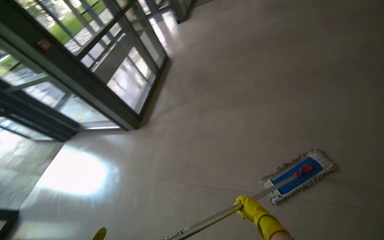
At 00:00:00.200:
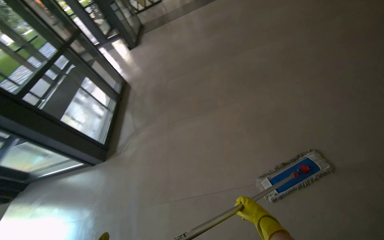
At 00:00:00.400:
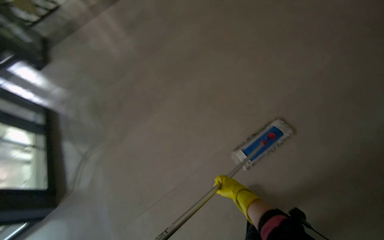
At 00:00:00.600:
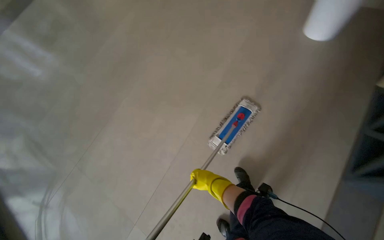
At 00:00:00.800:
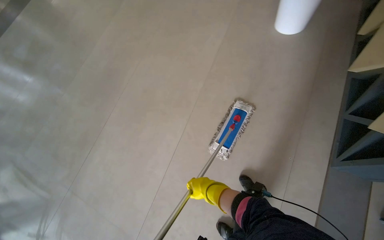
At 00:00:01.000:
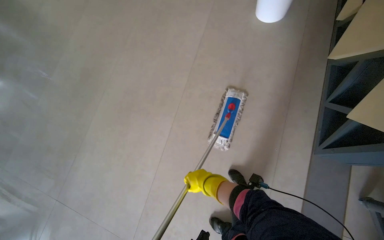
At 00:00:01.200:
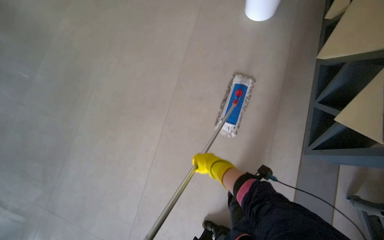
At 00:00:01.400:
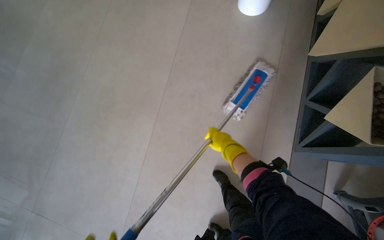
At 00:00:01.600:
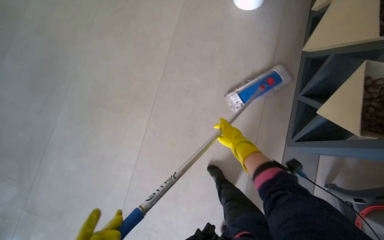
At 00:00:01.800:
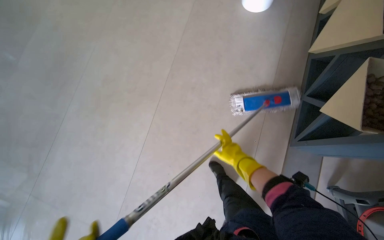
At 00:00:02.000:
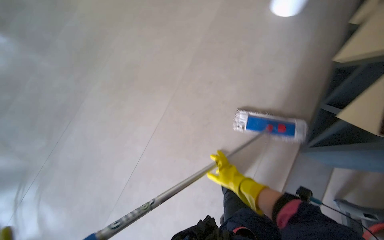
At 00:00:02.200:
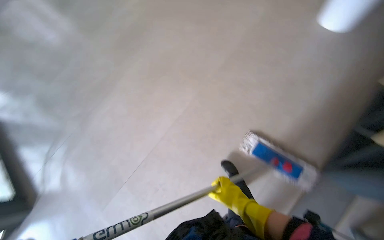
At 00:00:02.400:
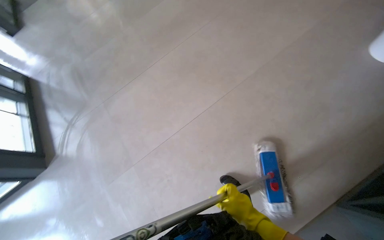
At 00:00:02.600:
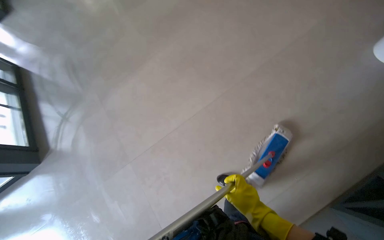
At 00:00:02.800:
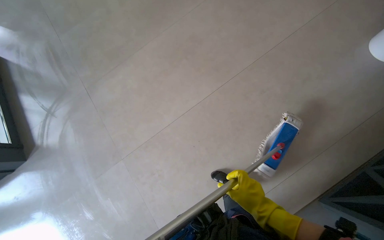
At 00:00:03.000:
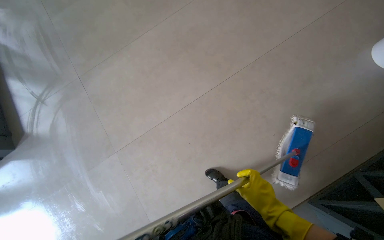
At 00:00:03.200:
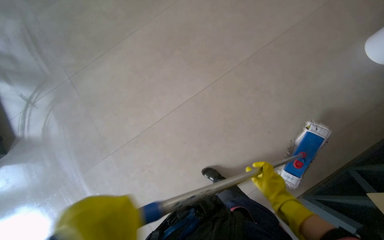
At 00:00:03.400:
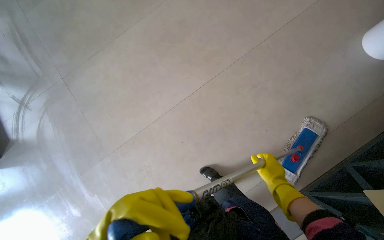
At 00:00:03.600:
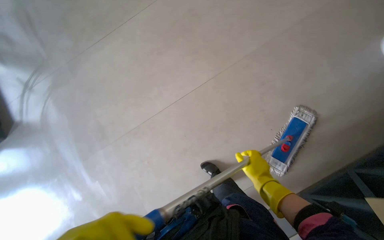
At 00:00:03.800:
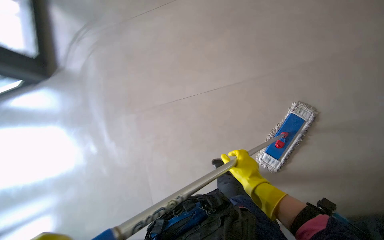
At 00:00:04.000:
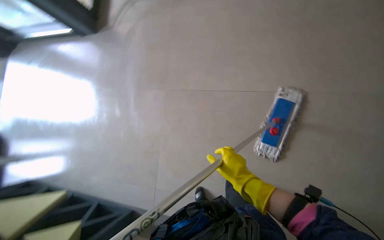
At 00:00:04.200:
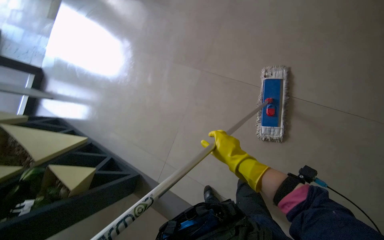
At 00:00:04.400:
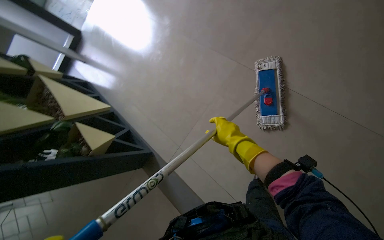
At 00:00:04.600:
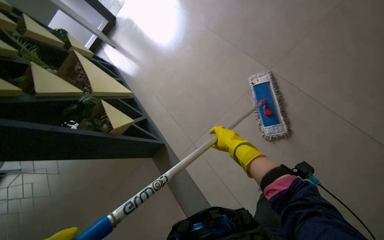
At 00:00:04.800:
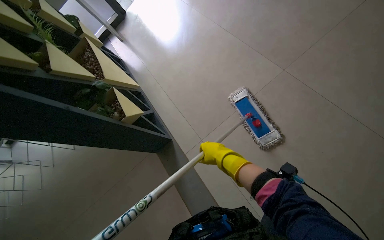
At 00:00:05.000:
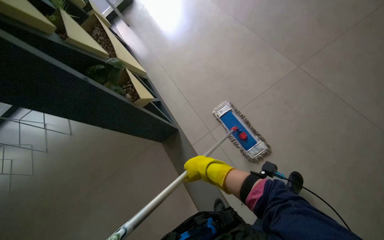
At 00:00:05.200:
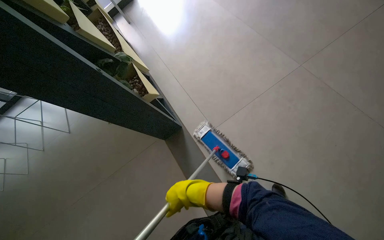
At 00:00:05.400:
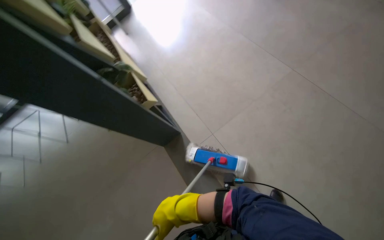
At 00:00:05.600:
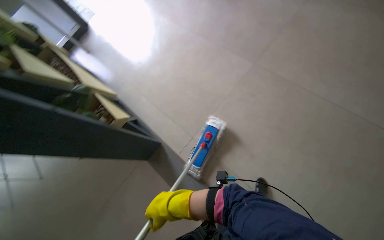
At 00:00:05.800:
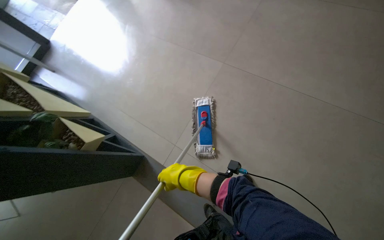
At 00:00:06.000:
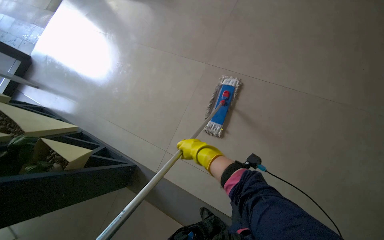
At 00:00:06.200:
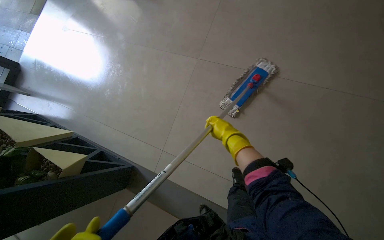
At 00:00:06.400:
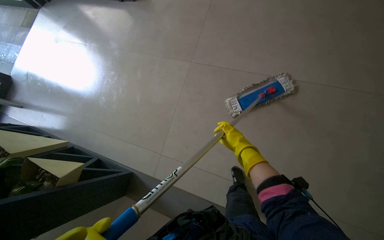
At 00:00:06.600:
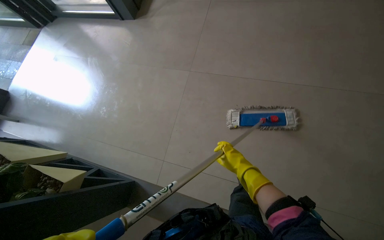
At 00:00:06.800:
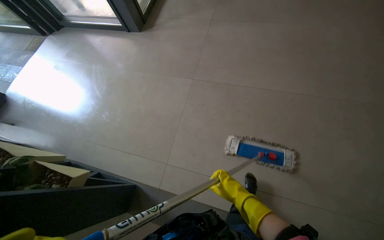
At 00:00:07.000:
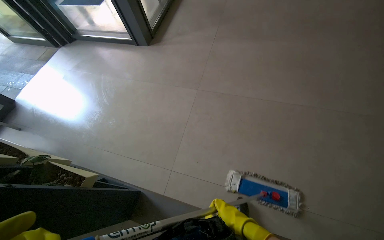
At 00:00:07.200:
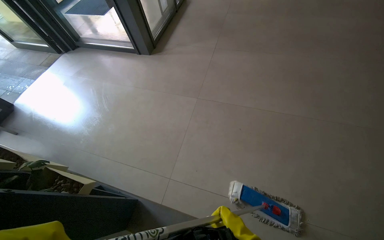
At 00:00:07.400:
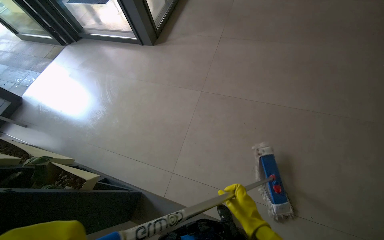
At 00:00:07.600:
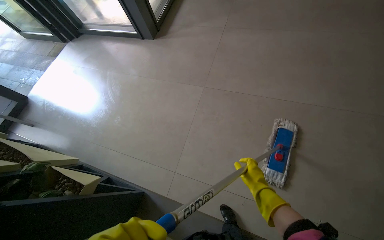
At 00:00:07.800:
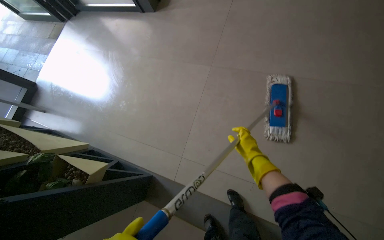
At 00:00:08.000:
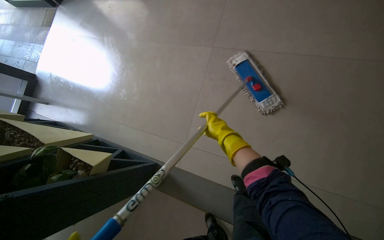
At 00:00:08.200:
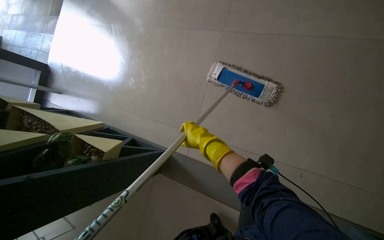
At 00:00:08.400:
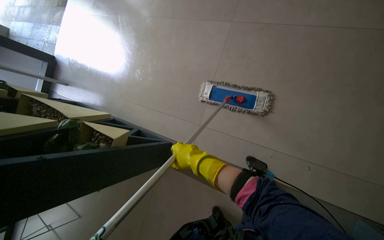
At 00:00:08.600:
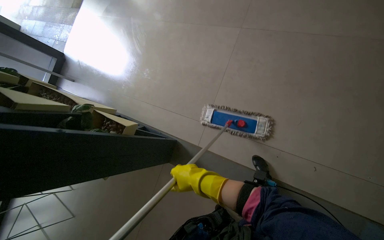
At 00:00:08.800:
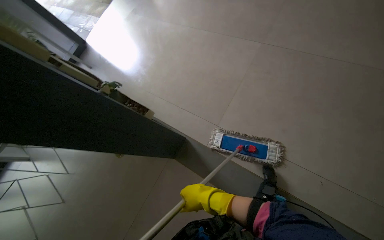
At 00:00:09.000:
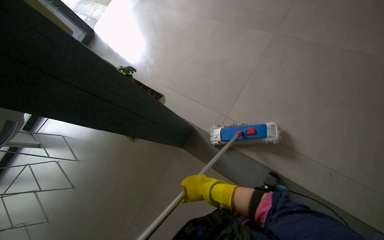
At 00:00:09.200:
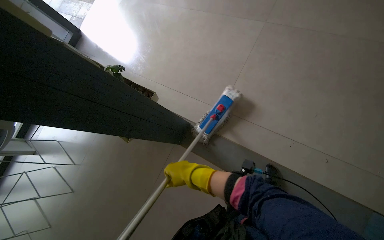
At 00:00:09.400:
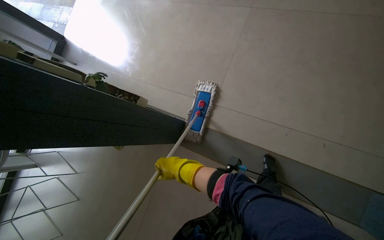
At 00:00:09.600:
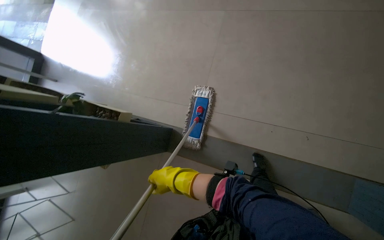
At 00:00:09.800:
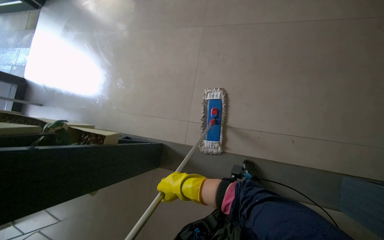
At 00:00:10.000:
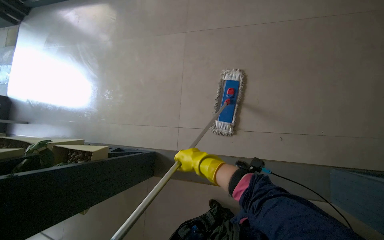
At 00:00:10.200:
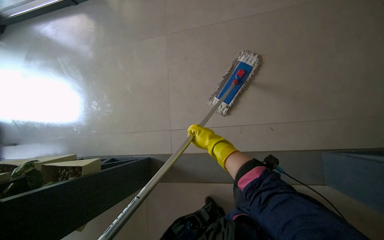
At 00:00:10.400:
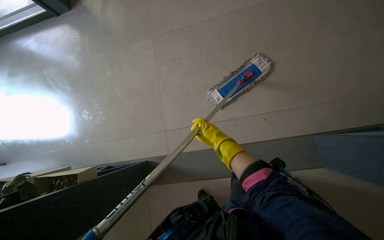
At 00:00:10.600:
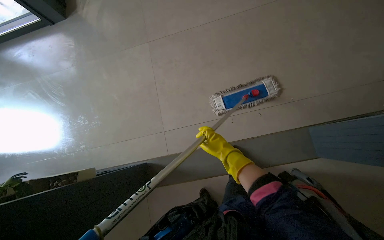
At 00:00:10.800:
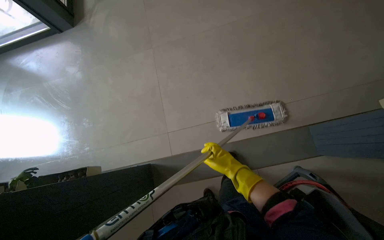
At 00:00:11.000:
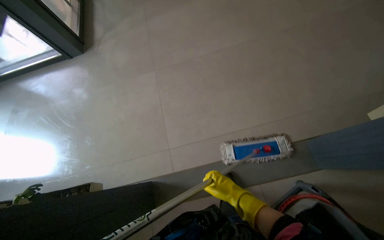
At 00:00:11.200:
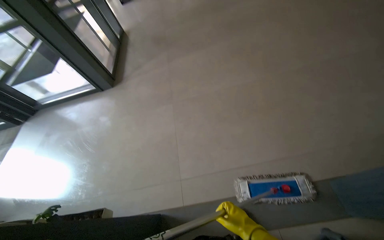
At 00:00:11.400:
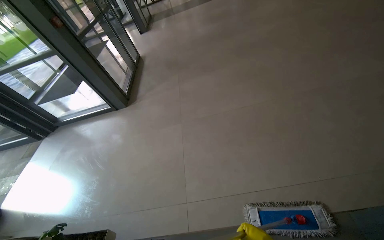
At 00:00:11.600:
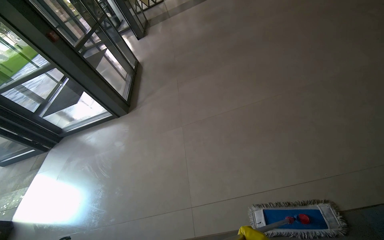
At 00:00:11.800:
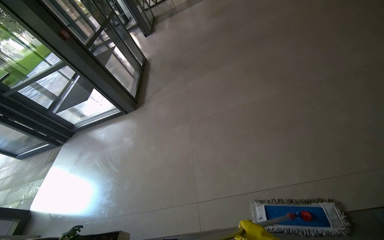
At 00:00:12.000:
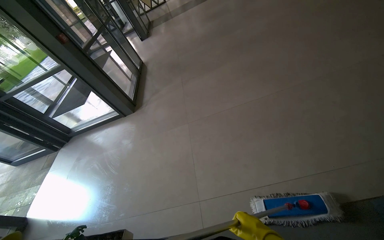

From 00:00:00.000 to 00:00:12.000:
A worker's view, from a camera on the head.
Job: mopping floor.
The whole recording: Mopping entrance floor. The worker mops the floor in the building's entrance area, both inside and outside the doors.
From 00:00:00.000 to 00:00:01.600: The wearer's head swings about 75 degrees to the right.
From 00:00:01.600 to 00:00:03.000: The scene rotates clockwise by about 30 degrees. The right hand moves down the picture and nearer to the camera, about 10 cm.
From 00:00:03.000 to 00:00:04.400: The right hand travels up the picture, farther from the camera and to the left by some 25 cm.
From 00:00:04.400 to 00:00:06.000: The head turns to the right by approximately 20 degrees.
From 00:00:06.000 to 00:00:07.600: The view tilts approximately 10 degrees upward. The right hand travels down the picture and to the right by about 15 cm.
From 00:00:07.600 to 00:00:09.000: The view tilts roughly 15 degrees downward. The right hand travels to the left by some 40 cm.
From 00:00:10.400 to 00:00:12.000: The wearer looks roughly 30 degrees further upward.

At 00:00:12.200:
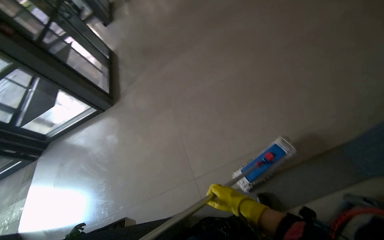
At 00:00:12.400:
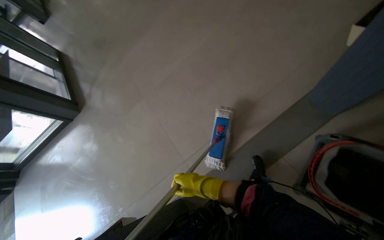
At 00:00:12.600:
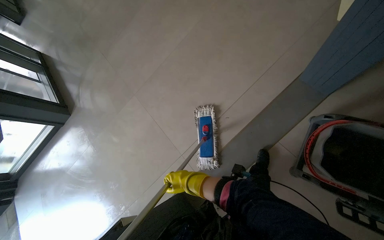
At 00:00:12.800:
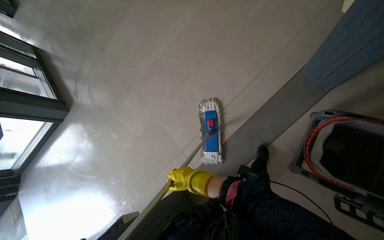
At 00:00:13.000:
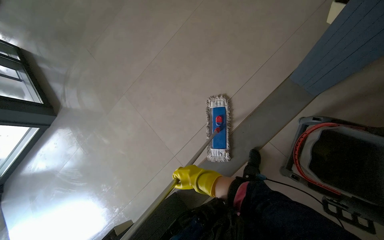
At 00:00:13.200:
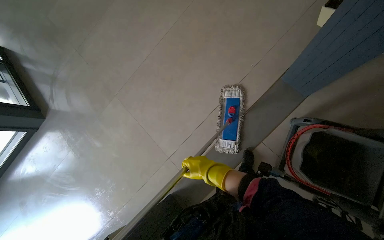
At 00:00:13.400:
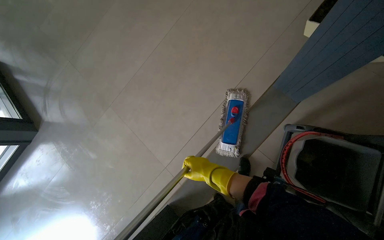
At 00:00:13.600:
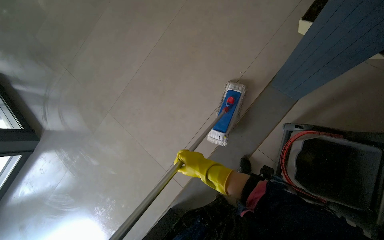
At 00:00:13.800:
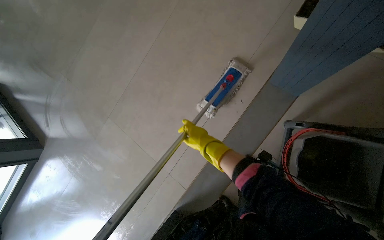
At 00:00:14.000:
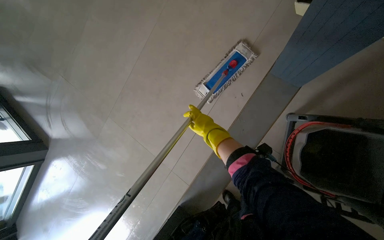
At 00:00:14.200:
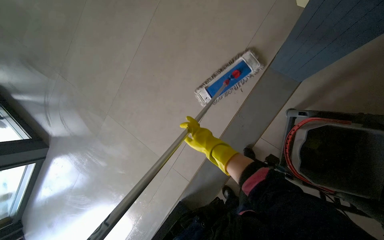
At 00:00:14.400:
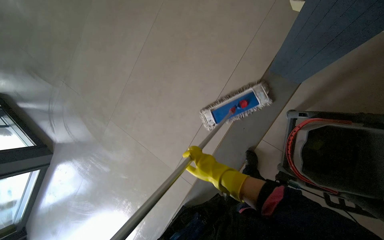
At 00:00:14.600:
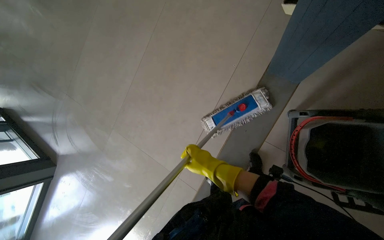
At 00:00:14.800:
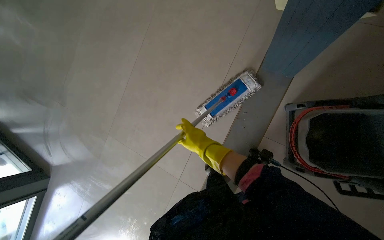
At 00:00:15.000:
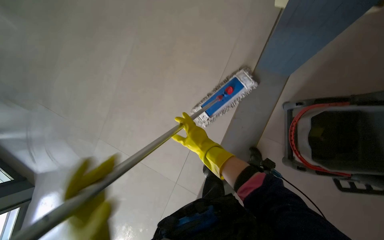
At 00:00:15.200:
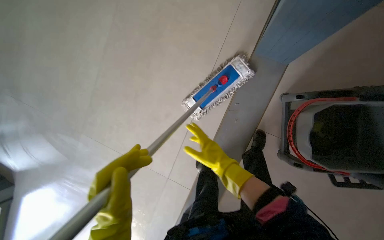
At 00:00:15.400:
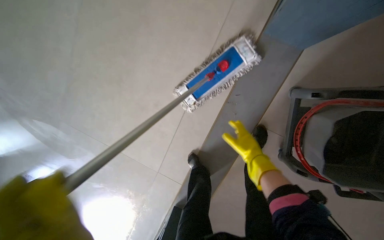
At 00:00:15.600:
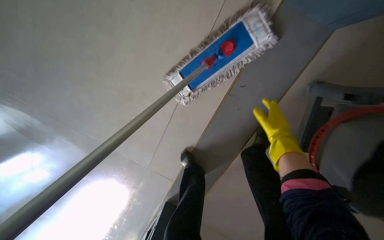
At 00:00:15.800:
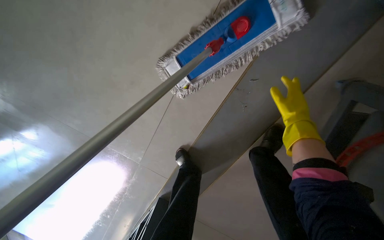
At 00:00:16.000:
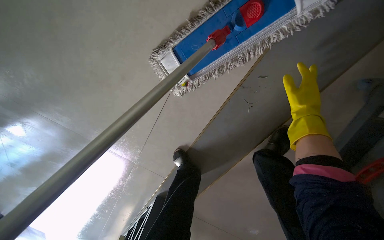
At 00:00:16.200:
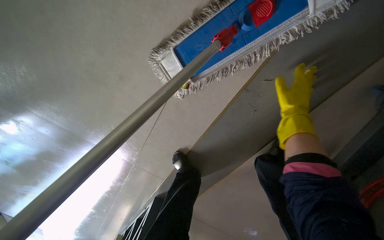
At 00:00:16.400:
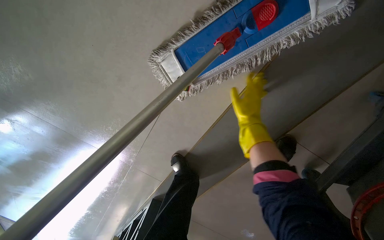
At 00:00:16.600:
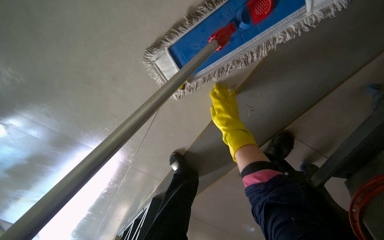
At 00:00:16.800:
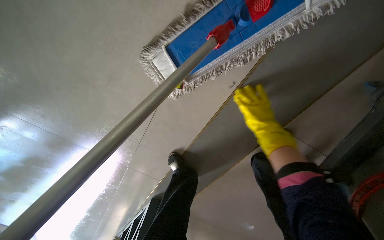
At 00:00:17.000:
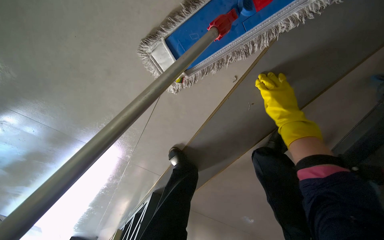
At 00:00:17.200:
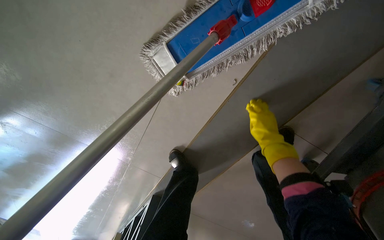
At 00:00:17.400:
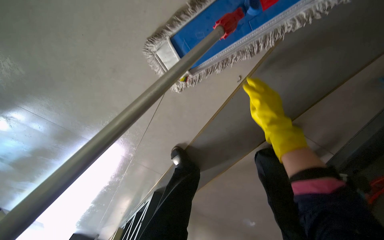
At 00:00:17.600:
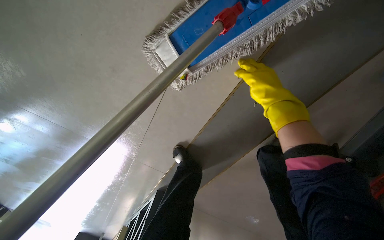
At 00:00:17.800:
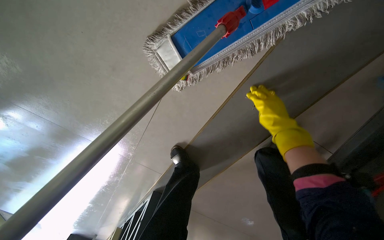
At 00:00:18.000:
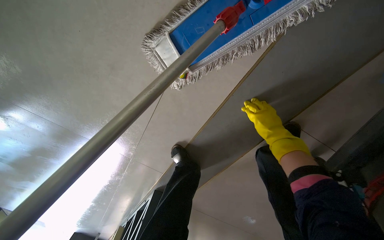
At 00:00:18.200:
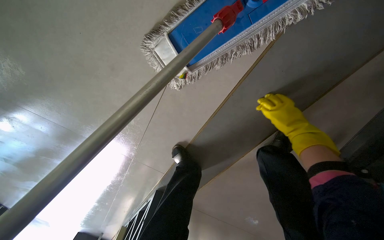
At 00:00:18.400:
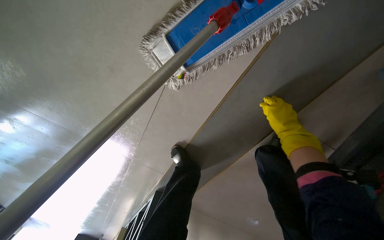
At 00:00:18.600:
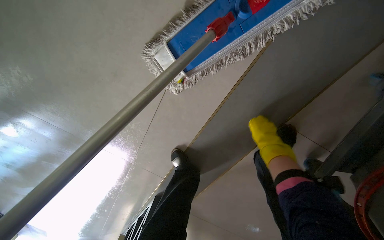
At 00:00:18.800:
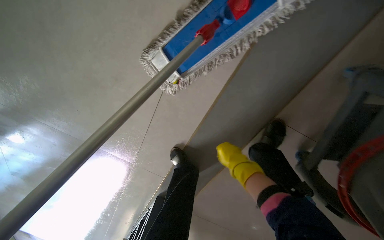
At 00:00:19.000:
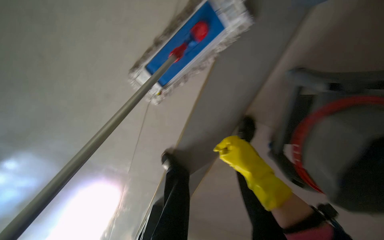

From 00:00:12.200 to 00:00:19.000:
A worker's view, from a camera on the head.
Job: mopping floor.
The whole recording: Mopping entrance floor. The worker mops the floor in the building's entrance area, both inside and outside the doors.
From 00:00:12.200 to 00:00:13.600: The head rotates approximately 30 degrees to the right.
From 00:00:13.600 to 00:00:15.000: The right hand is displaced up the picture by approximately 10 cm.
From 00:00:15.000 to 00:00:16.200: The wearer moves roughly 80 cm. The view tips downward by approximately 30 degrees.
From 00:00:16.200 to 00:00:17.600: The right hand moves left and right over some 20 cm, changing direction 2 times.
From 00:00:17.600 to 00:00:19.000: The right hand is displaced down the picture by about 25 cm.
